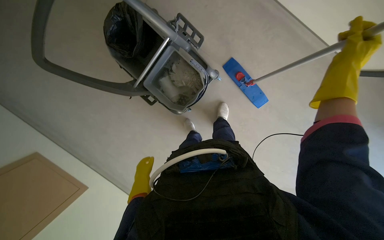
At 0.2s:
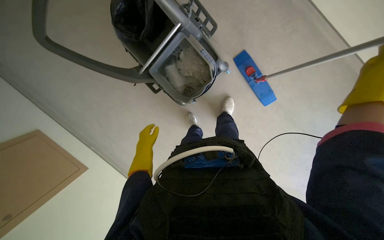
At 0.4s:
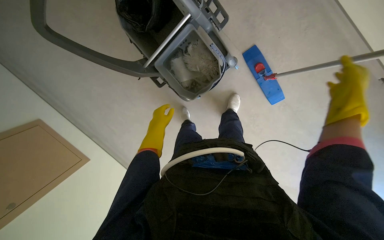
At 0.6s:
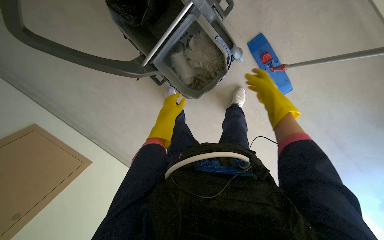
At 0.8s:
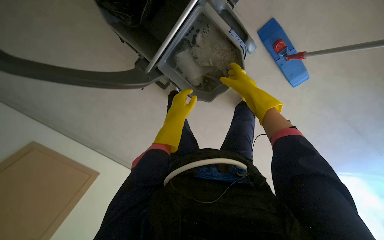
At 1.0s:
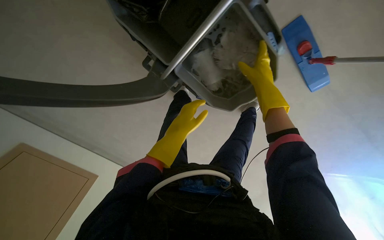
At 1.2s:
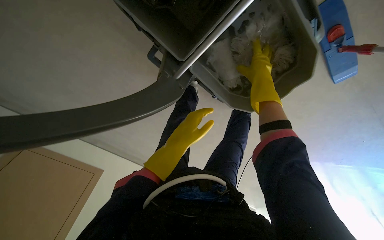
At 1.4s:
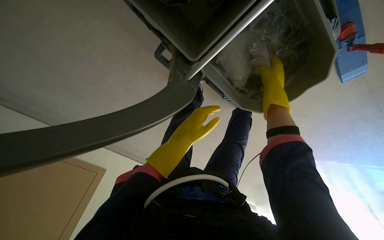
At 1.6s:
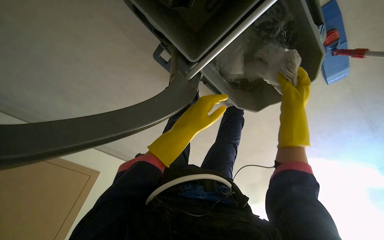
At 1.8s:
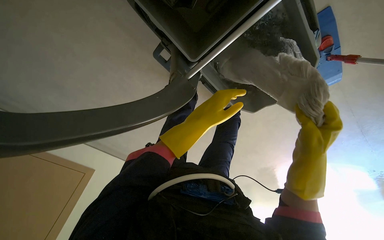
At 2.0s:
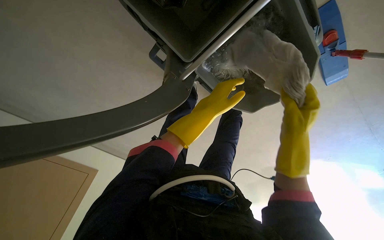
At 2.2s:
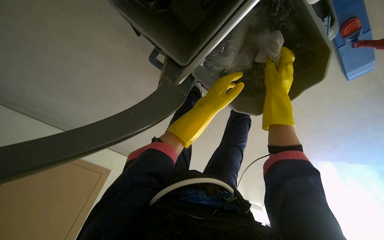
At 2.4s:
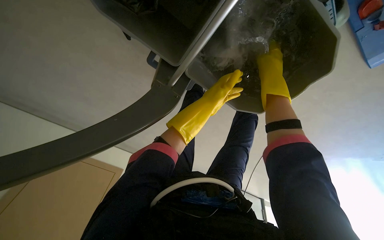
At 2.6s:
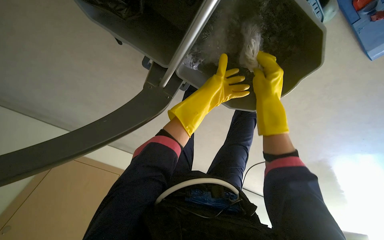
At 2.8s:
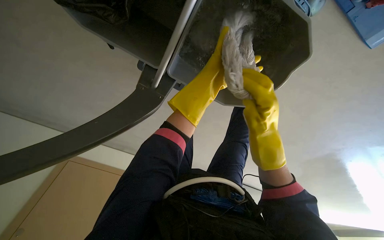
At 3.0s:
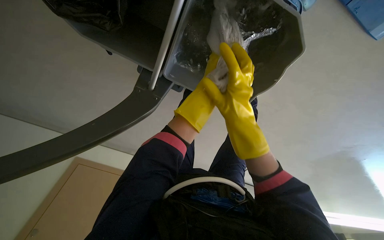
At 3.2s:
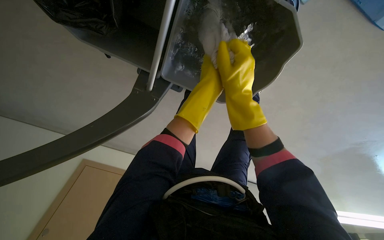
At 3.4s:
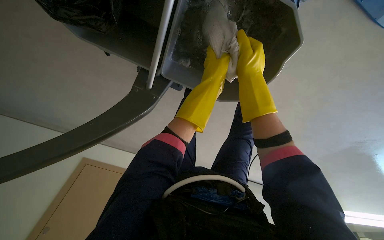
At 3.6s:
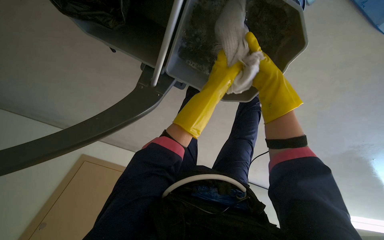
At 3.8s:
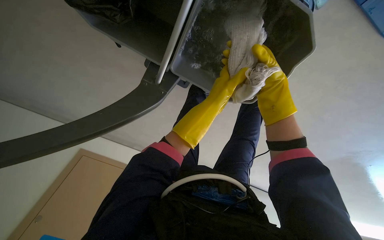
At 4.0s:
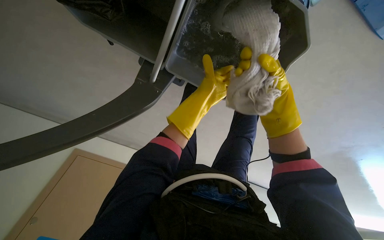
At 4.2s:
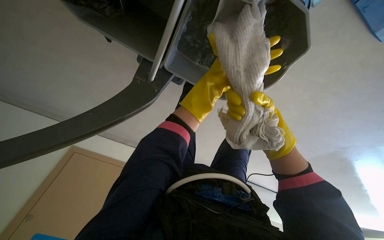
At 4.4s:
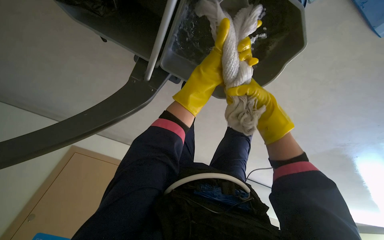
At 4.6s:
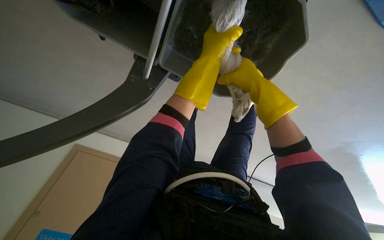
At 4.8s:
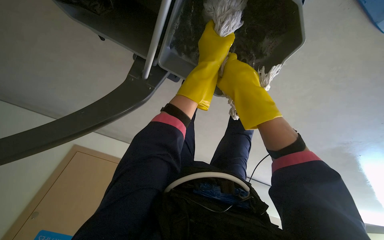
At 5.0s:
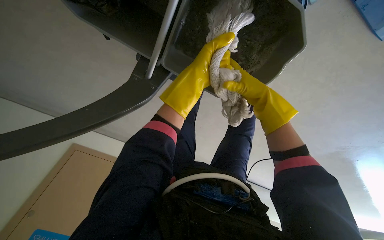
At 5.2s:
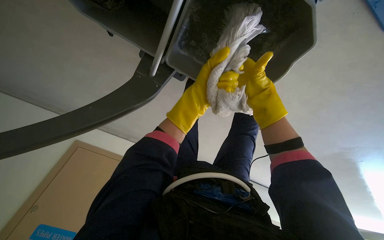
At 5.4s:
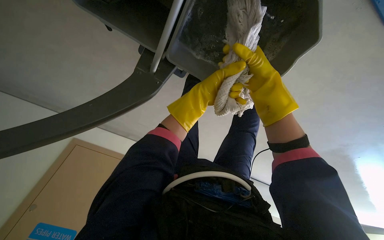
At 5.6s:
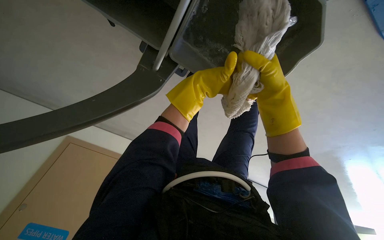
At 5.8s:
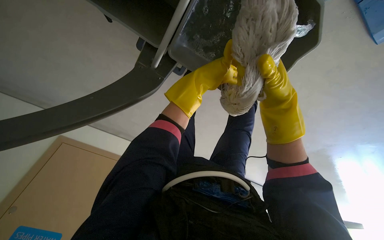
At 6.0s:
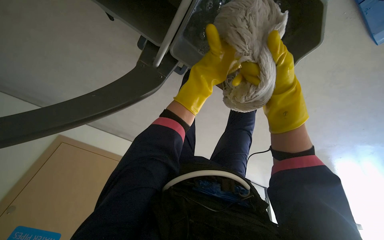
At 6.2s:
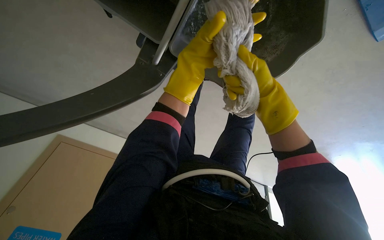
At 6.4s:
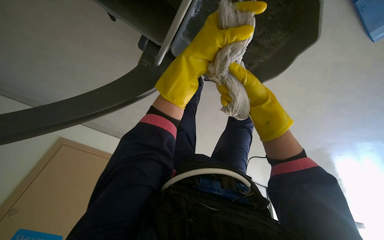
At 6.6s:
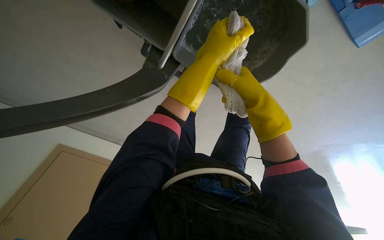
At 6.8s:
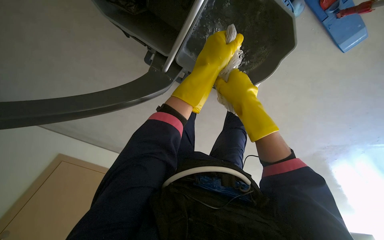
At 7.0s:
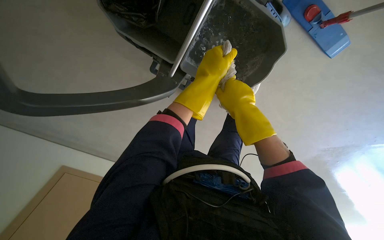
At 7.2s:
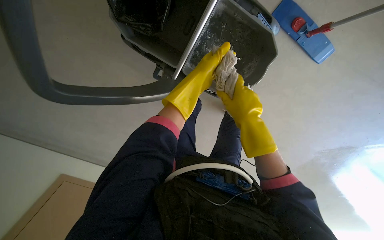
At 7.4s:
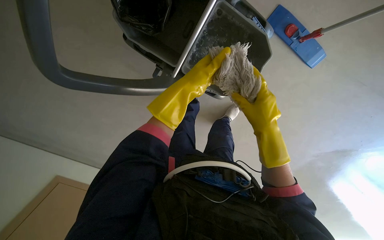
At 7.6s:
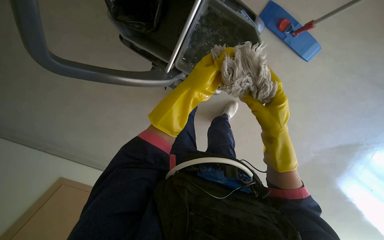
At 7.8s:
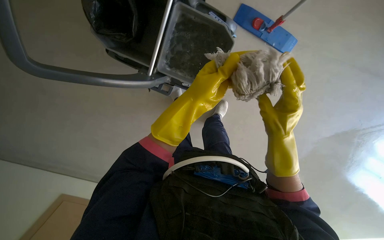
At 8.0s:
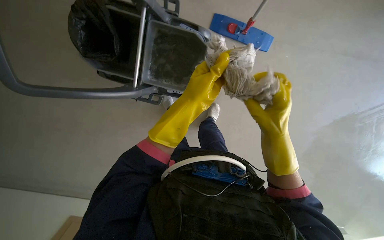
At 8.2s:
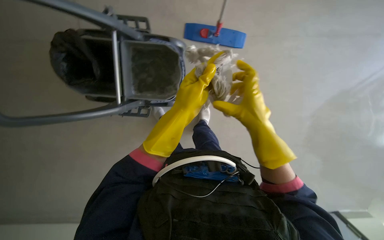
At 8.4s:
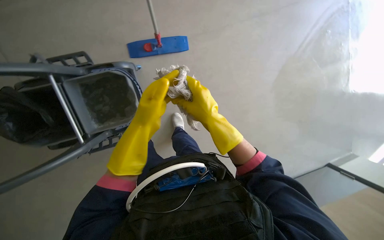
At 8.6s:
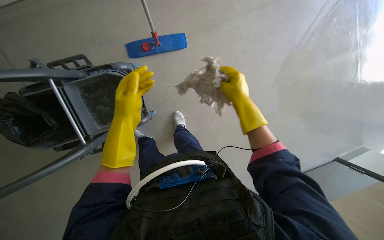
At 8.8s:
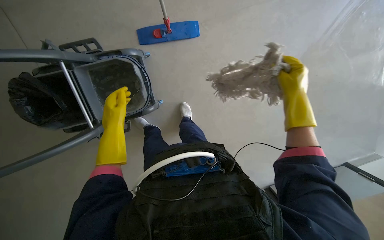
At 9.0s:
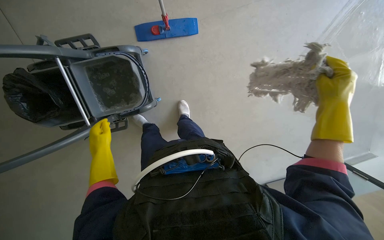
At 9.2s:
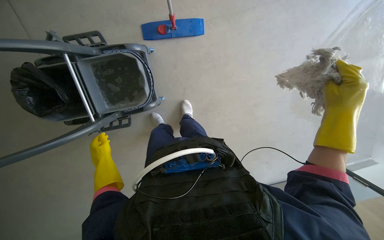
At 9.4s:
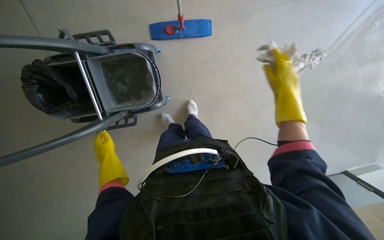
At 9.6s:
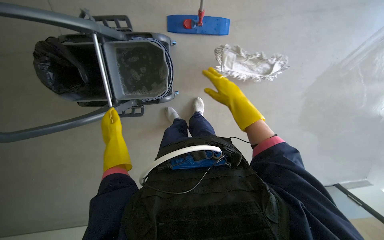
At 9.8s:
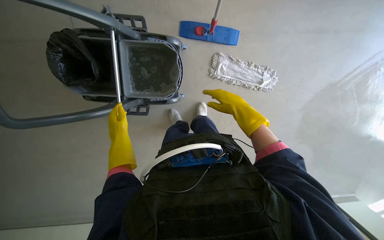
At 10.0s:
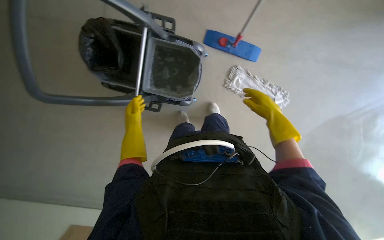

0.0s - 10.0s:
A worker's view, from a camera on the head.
Job: preparing cleaning supplies.
The whole recording: Wringing dirty mop head. The worker wrings out the dirty mop head into the bucket on the cart.
0.0s - 1.4s: The camera travels about 60 cm. The view tips downward by roughly 25 degrees.
1.4s - 2.8s: The right hand moves up and down the picture over about 20 cm, changing direction 2 times. Meanwhile the left hand shifts approximately 25 cm to the right and up the picture.
2.8s - 4.2s: The right hand travels to the right and farther from the camera by approximately 15 cm.
4.2s - 5.8s: The left hand moves farther from the camera, approximately 10 cm. The right hand goes about 10 cm up the picture.
5.8s - 7.2s: The right hand shifts about 10 cm to the left, and reaches approximately 10 cm farther from the camera, then returns.
7.2s - 8.6s: The wearer moves approximately 60 cm. The scene rotates counterclockwise by about 40 degrees.
8.6s - 10.0s: The scene rotates clockwise by some 30 degrees. The left hand moves nearer and farther over approximately 15 cm, changing direction 2 times.

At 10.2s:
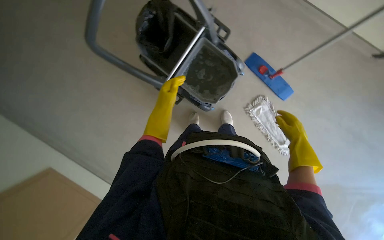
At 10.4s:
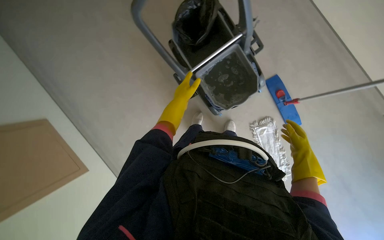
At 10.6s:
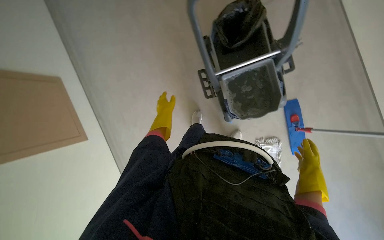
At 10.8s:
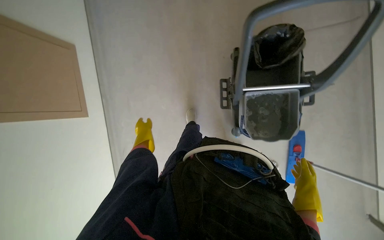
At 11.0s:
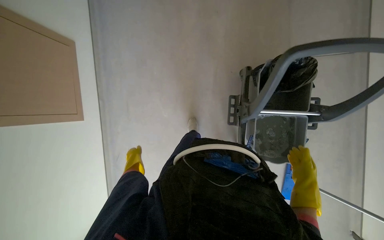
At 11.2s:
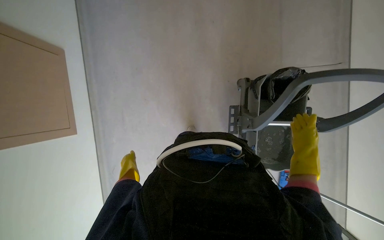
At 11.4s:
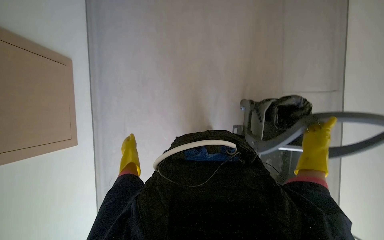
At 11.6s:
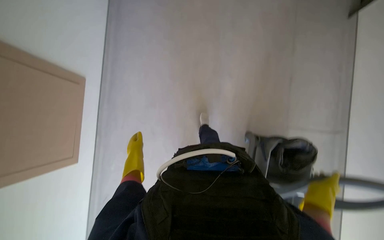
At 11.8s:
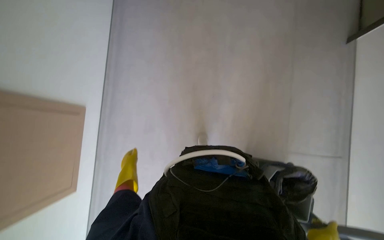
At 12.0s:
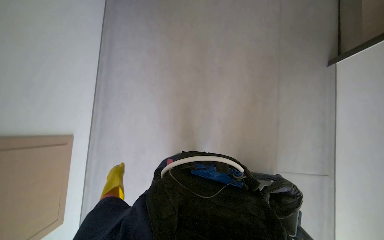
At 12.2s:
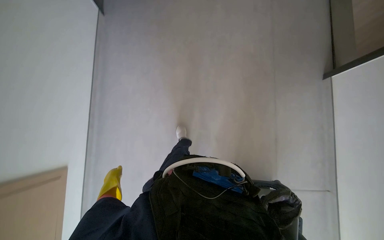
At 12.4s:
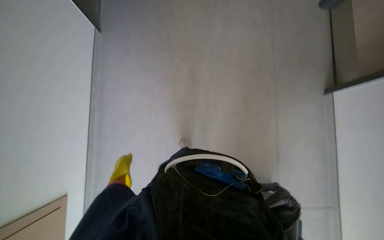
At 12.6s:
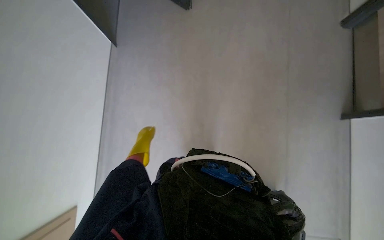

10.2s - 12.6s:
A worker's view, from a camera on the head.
Job: preparing cleaning supplies.
The whole recording: Wringing dirty mop head. The worker wrings out the dirty mop head into the bucket on the cart.
10.2s - 11.4s: The wearer moves approximately 70 cm. The scene rotates clockwise by approximately 55 degrees.
11.4s - 12.6s: The view tips upward by about 20 degrees.

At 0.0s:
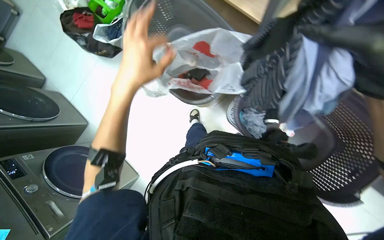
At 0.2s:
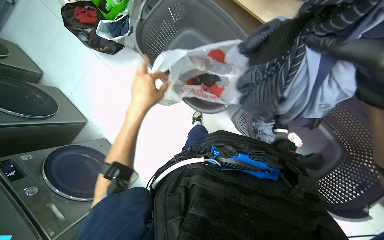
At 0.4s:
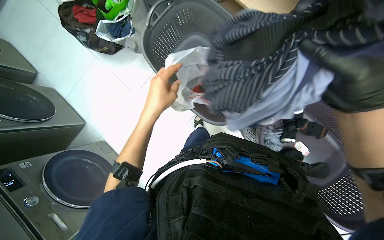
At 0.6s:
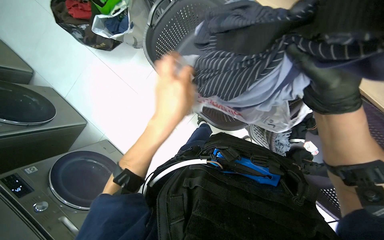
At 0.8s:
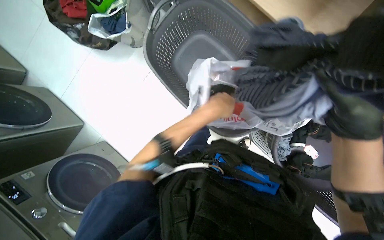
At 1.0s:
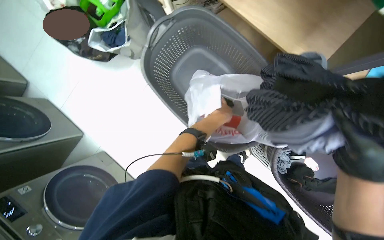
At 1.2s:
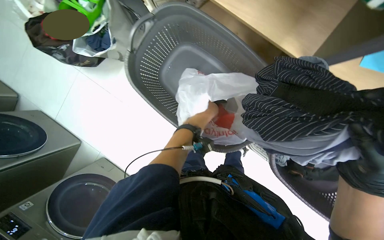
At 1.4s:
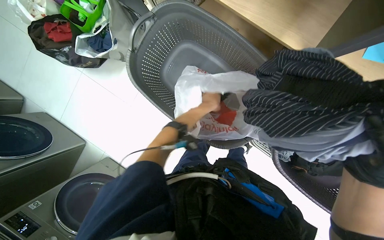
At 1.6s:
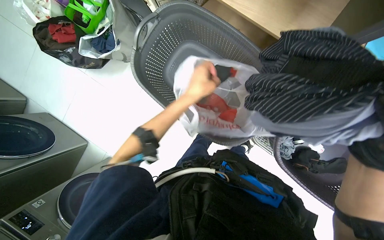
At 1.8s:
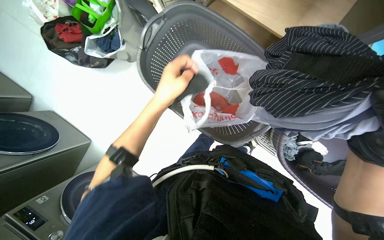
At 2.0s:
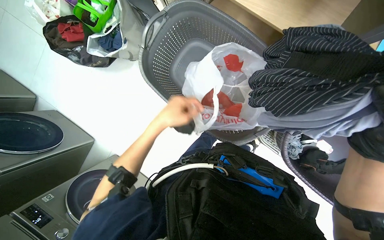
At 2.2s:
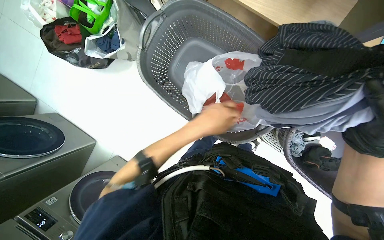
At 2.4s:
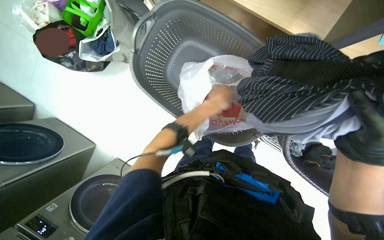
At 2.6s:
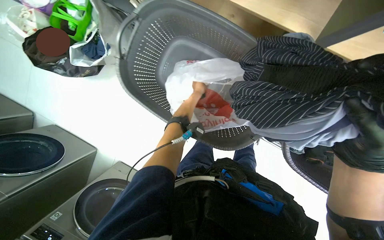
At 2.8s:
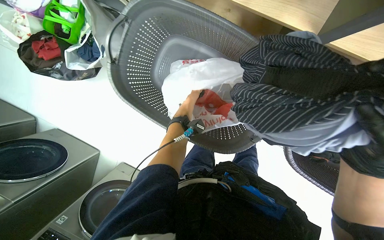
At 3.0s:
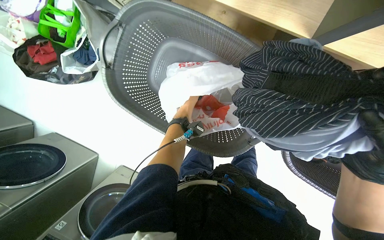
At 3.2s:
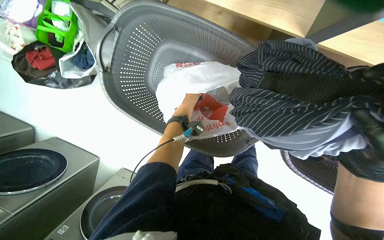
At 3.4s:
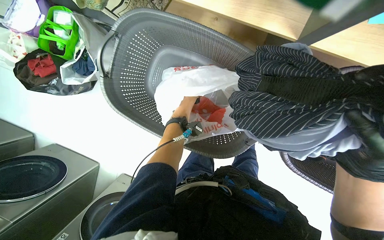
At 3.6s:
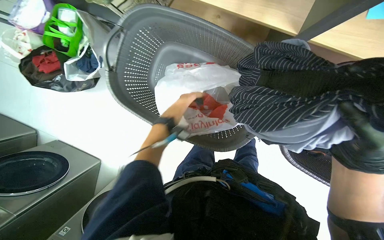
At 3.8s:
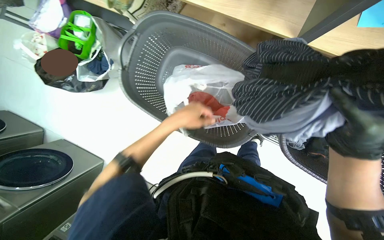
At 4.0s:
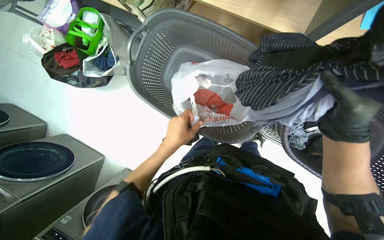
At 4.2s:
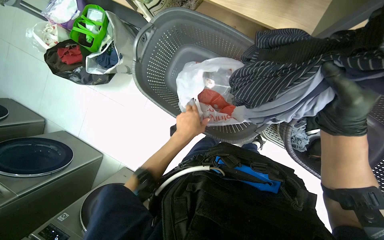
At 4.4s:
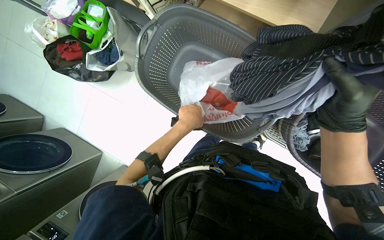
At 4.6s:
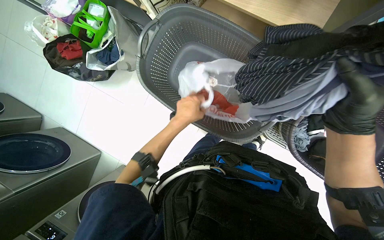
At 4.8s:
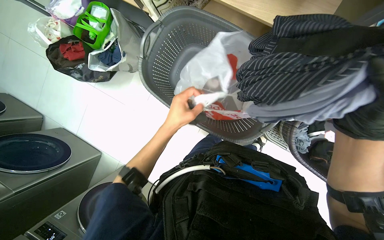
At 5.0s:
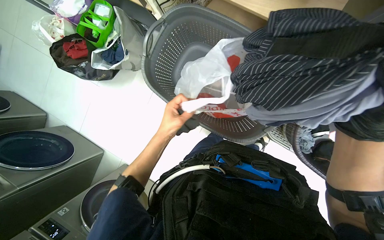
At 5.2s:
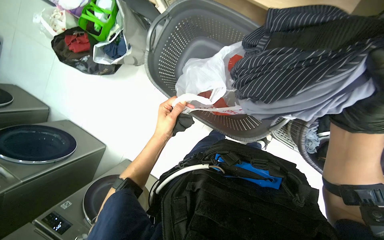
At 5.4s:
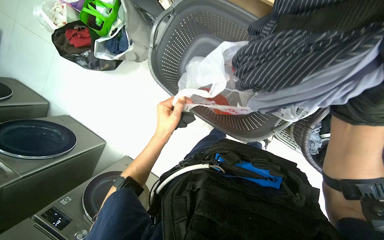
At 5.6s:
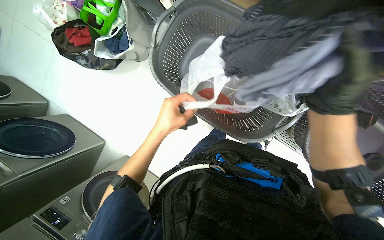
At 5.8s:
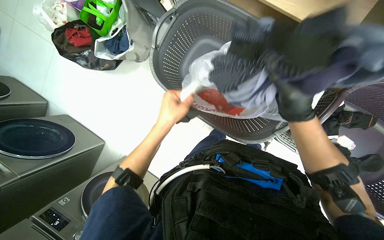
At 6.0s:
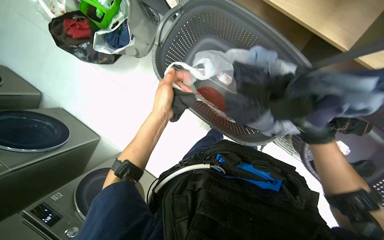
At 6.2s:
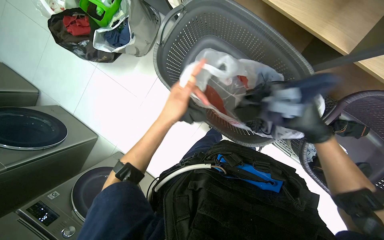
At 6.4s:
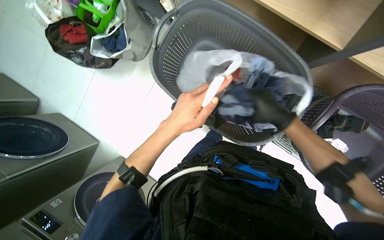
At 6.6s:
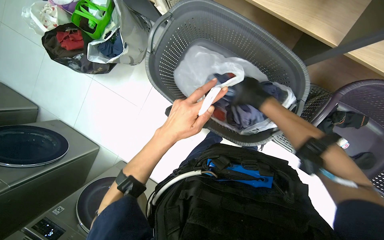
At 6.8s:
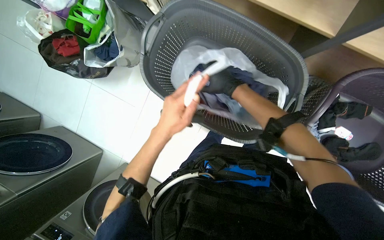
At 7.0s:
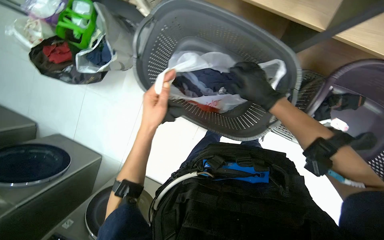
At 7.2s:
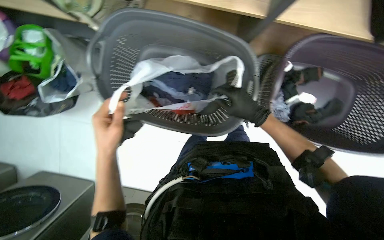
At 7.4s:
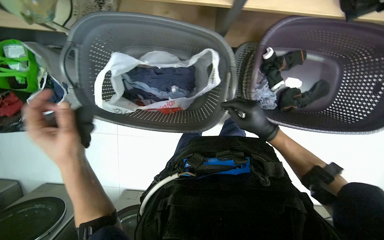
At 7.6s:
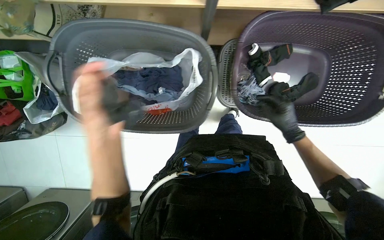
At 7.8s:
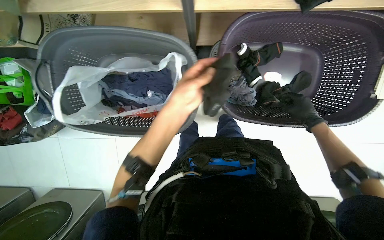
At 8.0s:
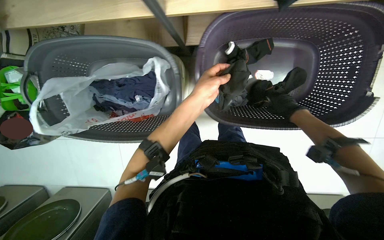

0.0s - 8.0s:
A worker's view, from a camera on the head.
Job: managing laundry.
The whole recording: Sorting and bagging clothes. The worker sorts various clothes and places them into plastic bags within laundry baskets.
0.0s - 1.6s: The left hand moves to the right and farther from the camera, roughly 15 cm.
1.6s - 3.2s: The left hand is displaced farther from the camera by roughly 20 cm.
3.2s - 4.8s: The left hand shifts roughly 25 cm nearer to the camera and down the picture.
4.8s - 6.4s: The right hand shifts about 20 cm farther from the camera.
6.4s - 8.0s: The scene turns roughly 35 degrees counterclockwise in the picture. The right hand travels to the right by some 40 cm. Meanwhile the left hand moves about 15 cm to the left and comes back.
